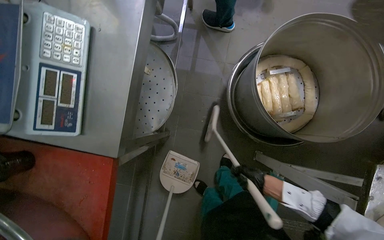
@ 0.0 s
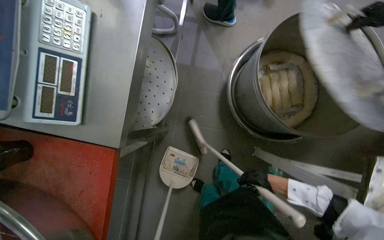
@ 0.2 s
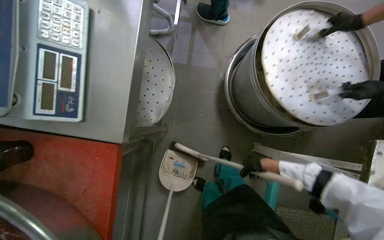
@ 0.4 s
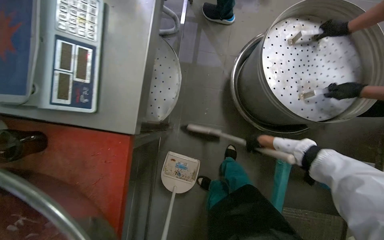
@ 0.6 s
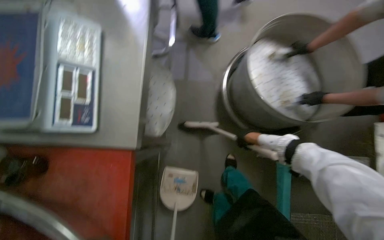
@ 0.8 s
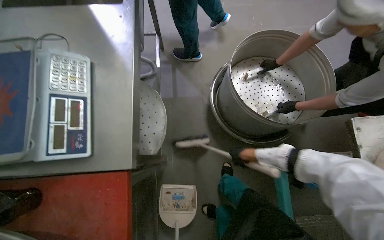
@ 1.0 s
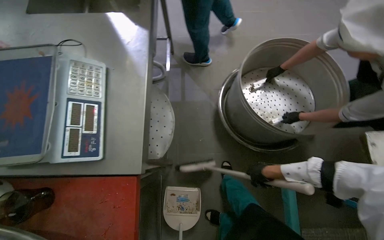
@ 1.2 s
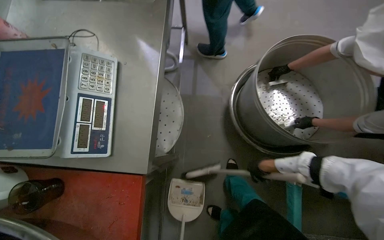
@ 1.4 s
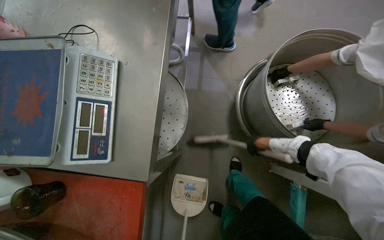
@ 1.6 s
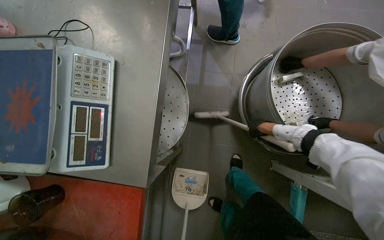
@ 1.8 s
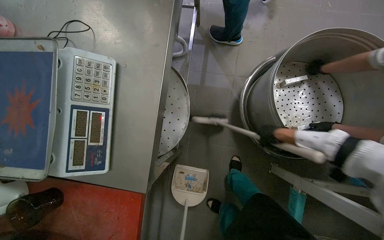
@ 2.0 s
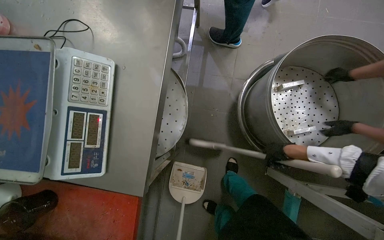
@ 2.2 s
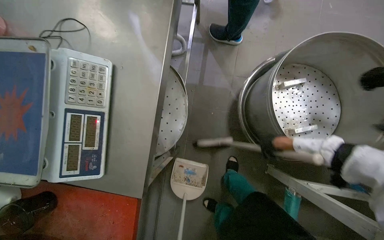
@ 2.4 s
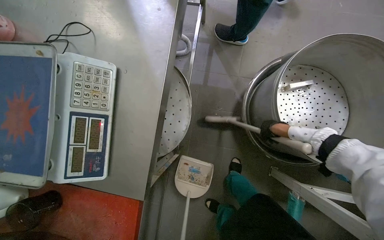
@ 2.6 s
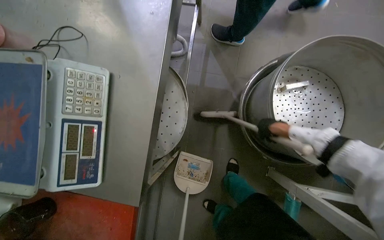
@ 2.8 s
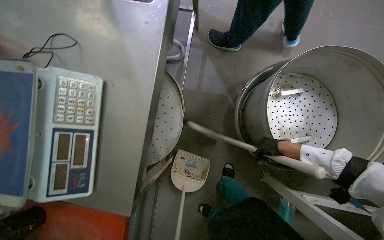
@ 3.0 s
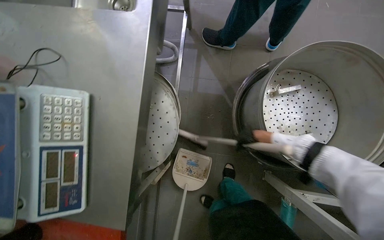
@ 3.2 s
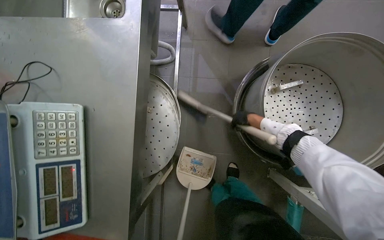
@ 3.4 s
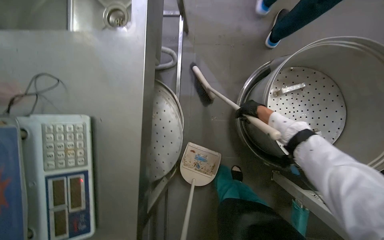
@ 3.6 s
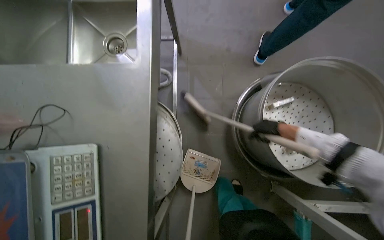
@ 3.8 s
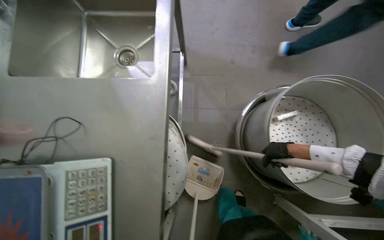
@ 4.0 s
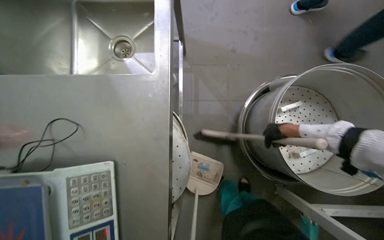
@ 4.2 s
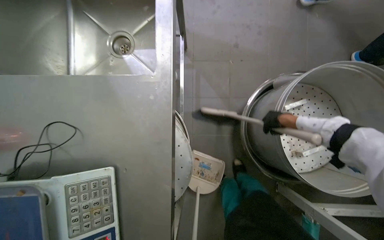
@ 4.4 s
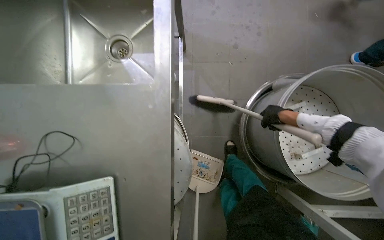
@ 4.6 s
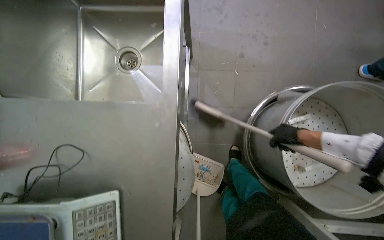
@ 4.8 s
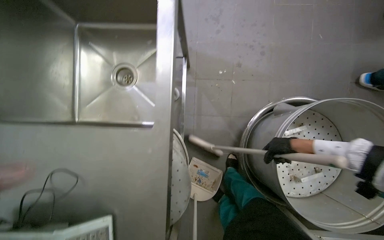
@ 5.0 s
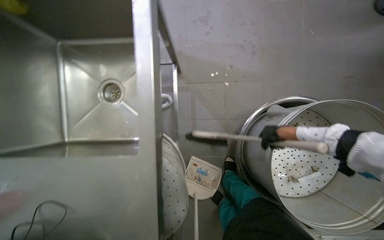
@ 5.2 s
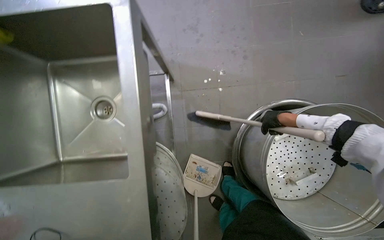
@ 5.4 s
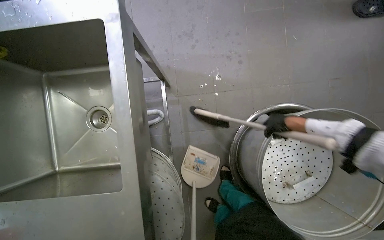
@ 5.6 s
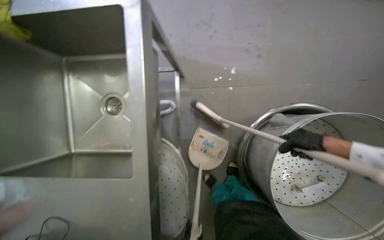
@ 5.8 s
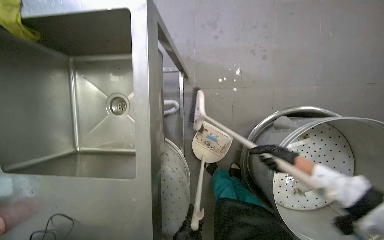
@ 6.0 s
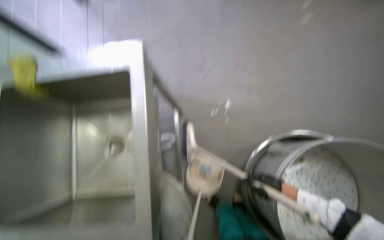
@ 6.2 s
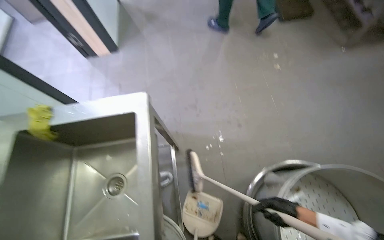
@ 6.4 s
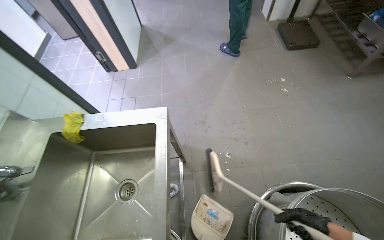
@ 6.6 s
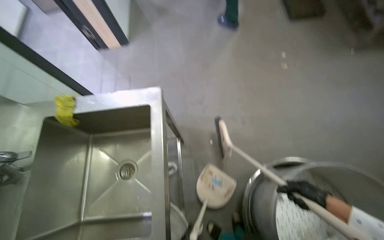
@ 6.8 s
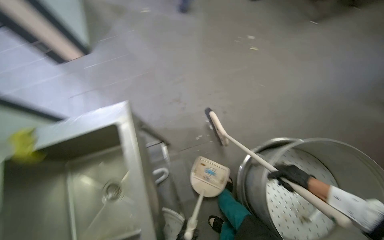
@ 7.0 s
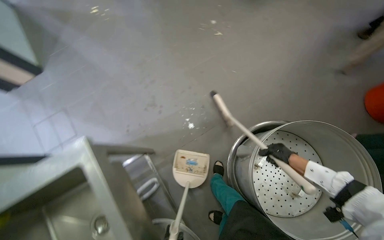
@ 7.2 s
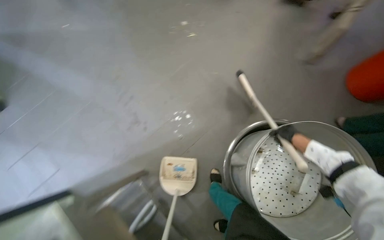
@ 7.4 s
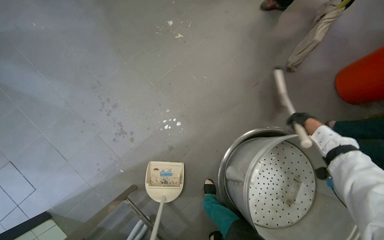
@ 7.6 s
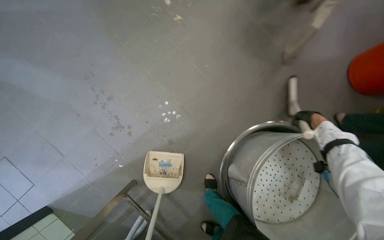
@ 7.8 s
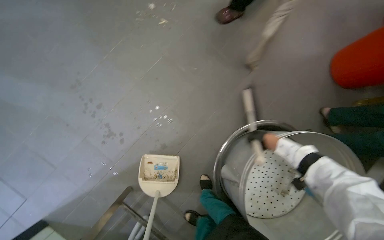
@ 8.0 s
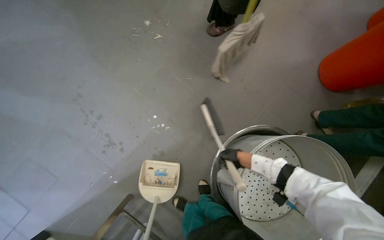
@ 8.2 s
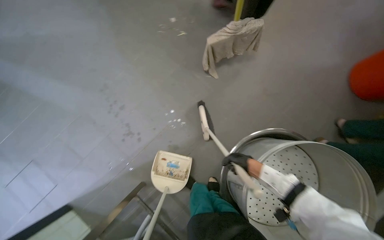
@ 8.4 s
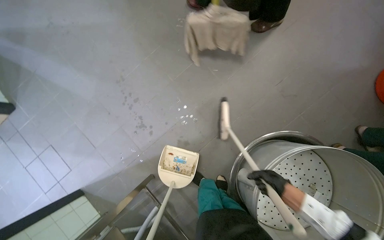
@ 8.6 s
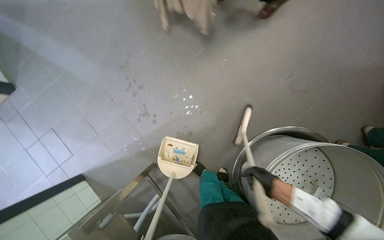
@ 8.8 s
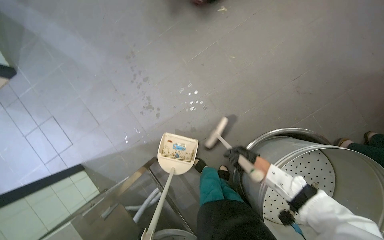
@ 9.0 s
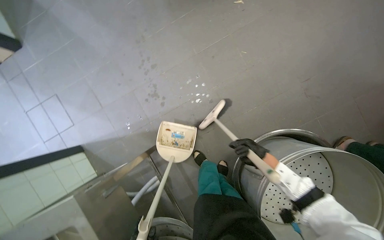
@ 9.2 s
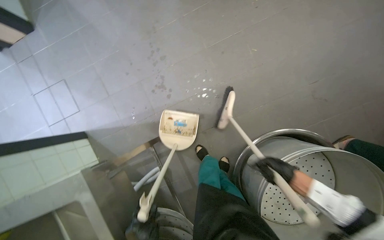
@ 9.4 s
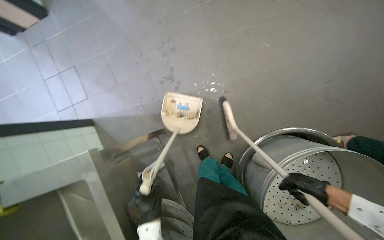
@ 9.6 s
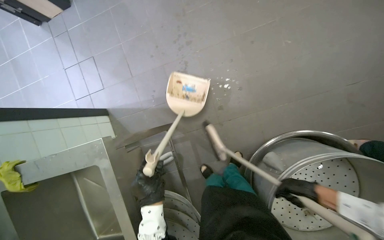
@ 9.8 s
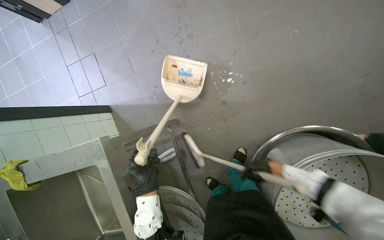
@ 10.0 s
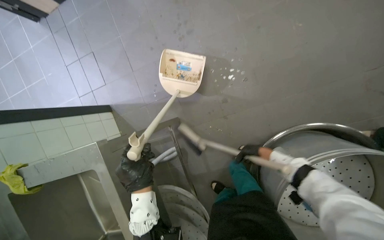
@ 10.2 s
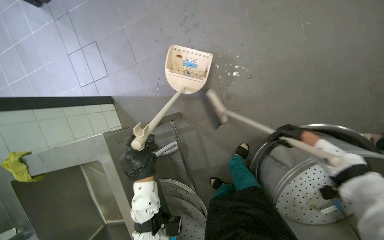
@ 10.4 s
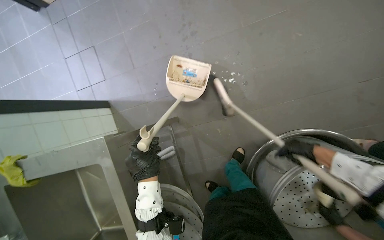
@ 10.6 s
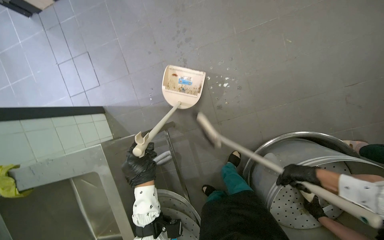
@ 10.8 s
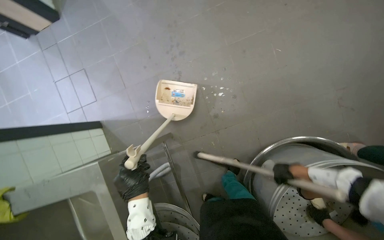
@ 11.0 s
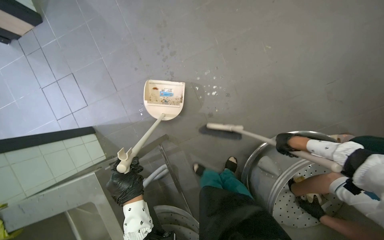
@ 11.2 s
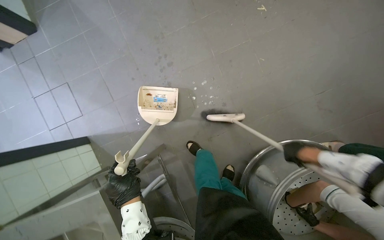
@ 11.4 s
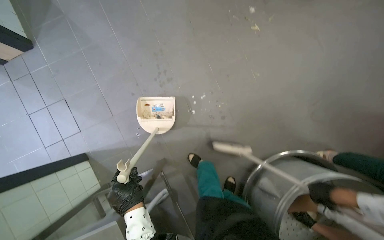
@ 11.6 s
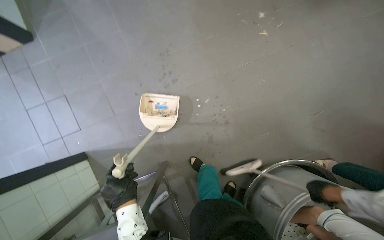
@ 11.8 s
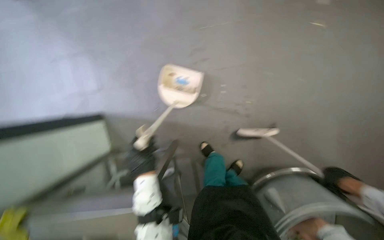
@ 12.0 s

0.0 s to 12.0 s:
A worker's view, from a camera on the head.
Job: sweeping floor.
The whole recording: Sweeping kitchen floor. The worker sweeps the kitchen floor with a broom and dustpan, moving chairs to clean underneath them.
0.0 to 1.6 s: The right hand moves nearer and farther over roughly 25 cm, changing direction 2 times.
1.6 to 3.0 s: The right hand shifts roughly 20 cm nearer to the camera.
3.0 to 4.4 s: The right hand is displaced up the picture by approximately 20 cm.
4.4 to 6.0 s: The right hand shifts roughly 10 cm to the right.
6.0 to 7.6 s: The wearer's head swings approximately 45 degrees to the right. The camera pitches upward, by about 25 degrees.
7.6 to 9.0 s: The right hand goes about 35 cm to the left and down the picture.
9.0 to 10.4 s: The right hand goes nearer to the camera and returns, roughly 15 cm each way.
10.4 to 12.0 s: The right hand moves nearer to the camera, roughly 30 cm.

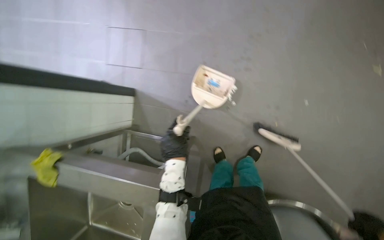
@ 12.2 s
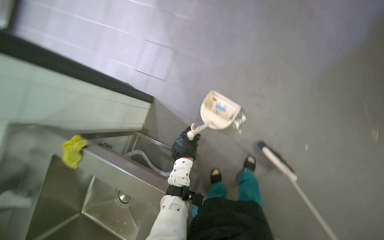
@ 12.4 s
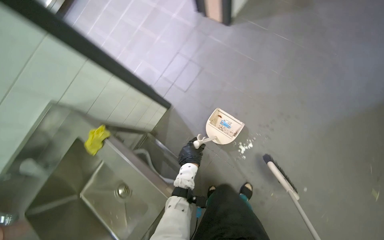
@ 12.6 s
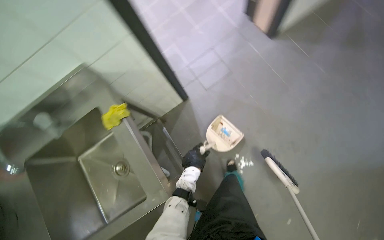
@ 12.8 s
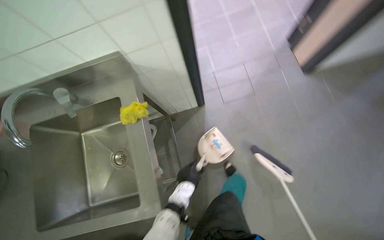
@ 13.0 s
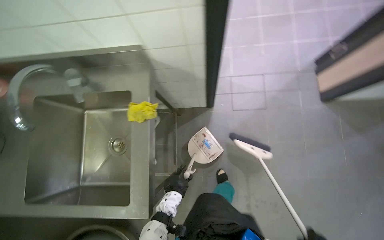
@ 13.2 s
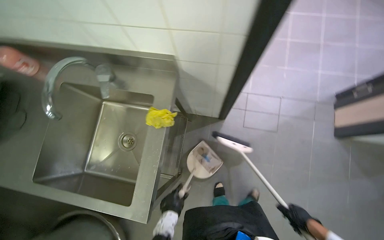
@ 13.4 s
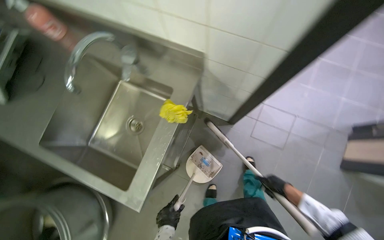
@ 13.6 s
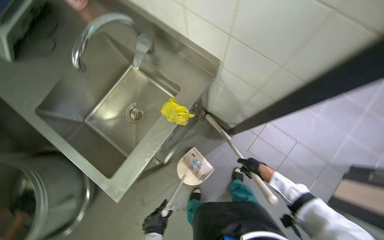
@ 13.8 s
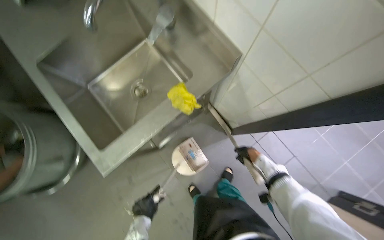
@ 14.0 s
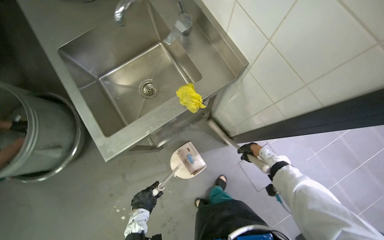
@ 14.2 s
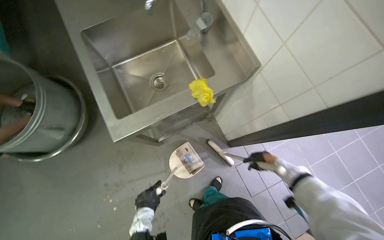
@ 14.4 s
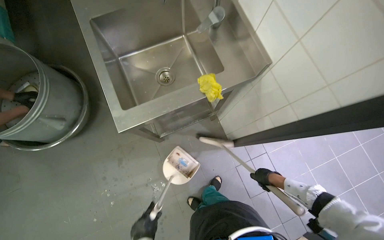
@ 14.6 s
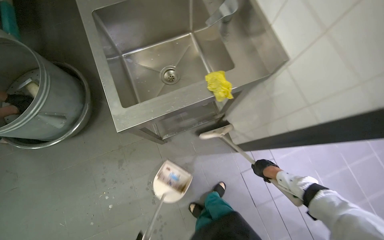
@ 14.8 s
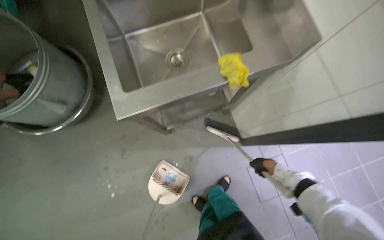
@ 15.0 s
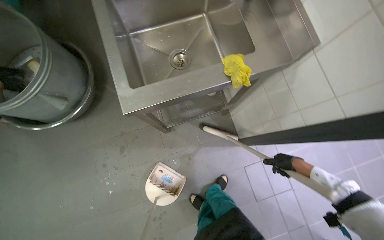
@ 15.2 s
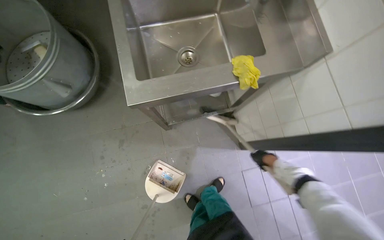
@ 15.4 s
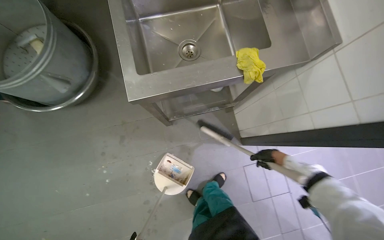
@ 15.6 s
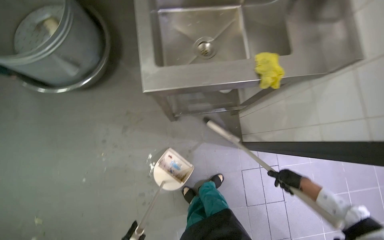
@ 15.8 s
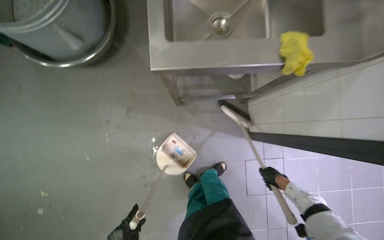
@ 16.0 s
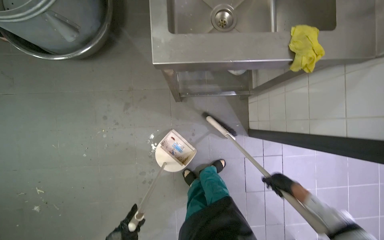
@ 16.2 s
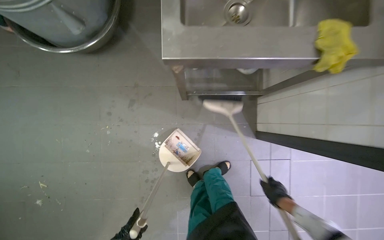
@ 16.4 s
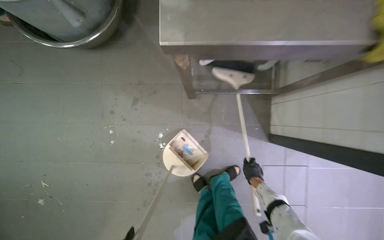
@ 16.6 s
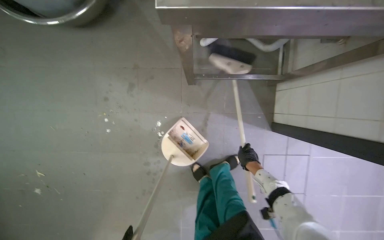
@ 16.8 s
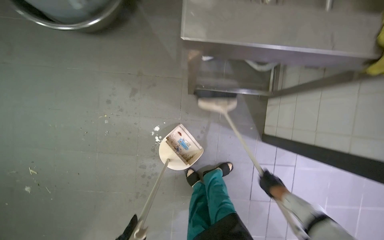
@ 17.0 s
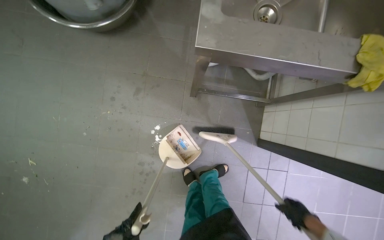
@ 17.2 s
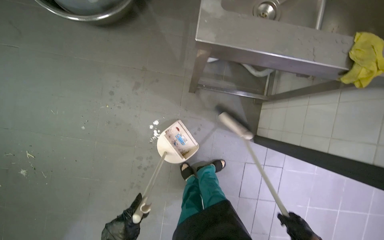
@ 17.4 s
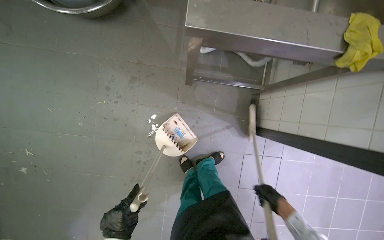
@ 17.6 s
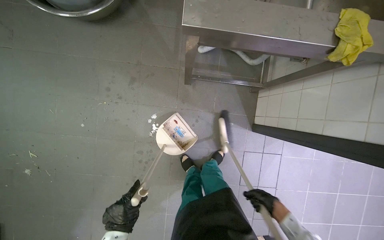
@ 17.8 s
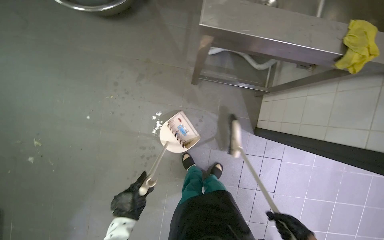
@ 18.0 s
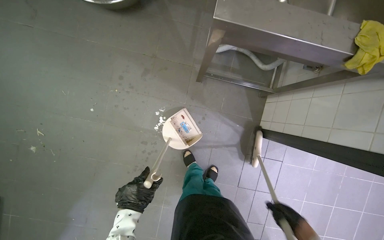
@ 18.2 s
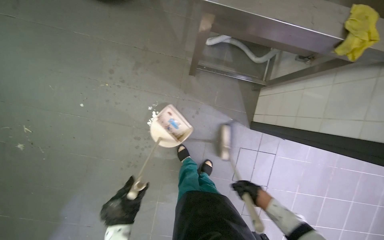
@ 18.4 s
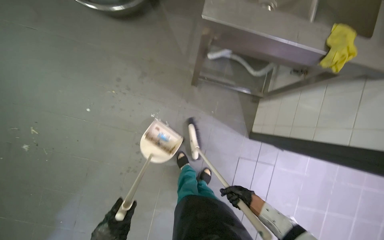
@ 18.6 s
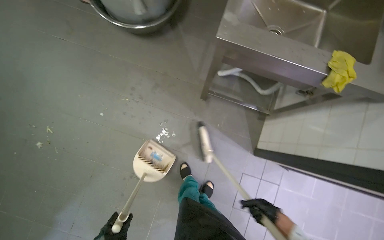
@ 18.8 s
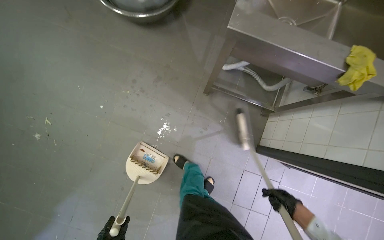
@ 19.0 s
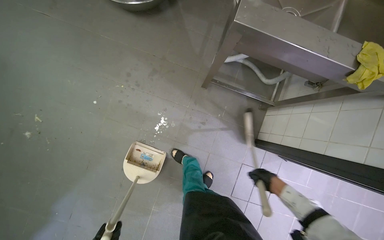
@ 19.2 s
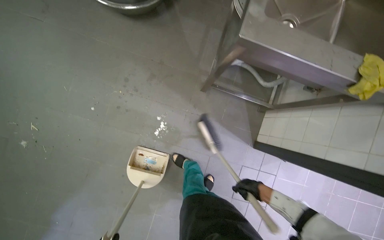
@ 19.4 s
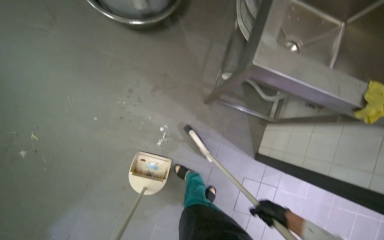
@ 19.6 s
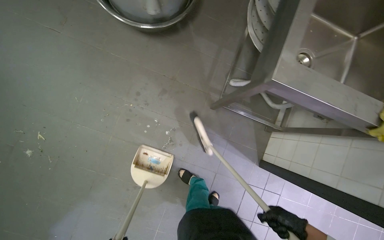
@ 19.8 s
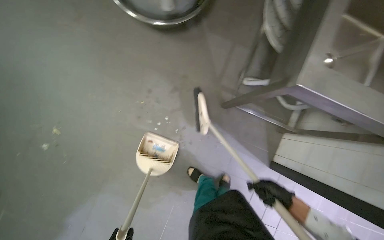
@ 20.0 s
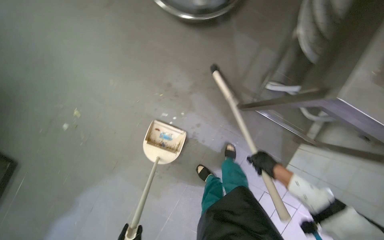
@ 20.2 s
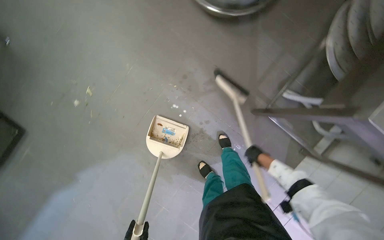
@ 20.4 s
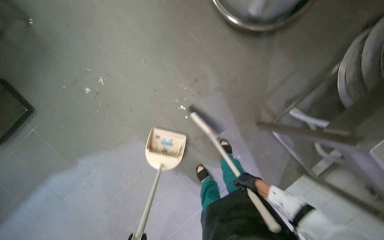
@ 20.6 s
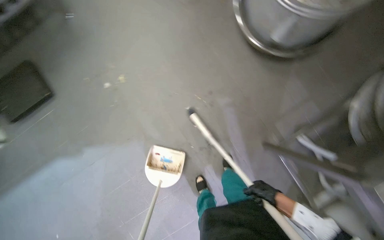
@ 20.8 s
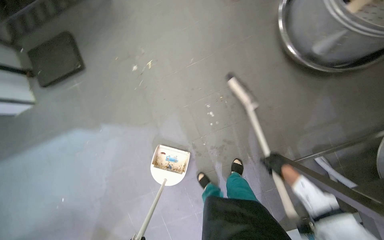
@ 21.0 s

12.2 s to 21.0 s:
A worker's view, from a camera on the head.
Job: sweeping floor.
The whole recording: Sweeping kitchen floor. The worker sweeps the kitchen floor with a broom and dustpan, moving chairs to clean underneath them.
12.2 to 13.6 s: The wearer moves about 50 cm. Everything in view rotates approximately 100 degrees clockwise.
13.6 to 15.2 s: Everything in view rotates some 50 degrees clockwise.
15.2 to 16.6 s: The right hand shifts roughly 25 cm to the left.
16.6 to 18.0 s: The right hand shifts some 35 cm nearer to the camera, down the picture and to the right.
18.0 to 19.6 s: The right hand heads up the picture, covering approximately 20 cm.
19.6 to 21.0 s: The head rotates approximately 50 degrees to the left.
